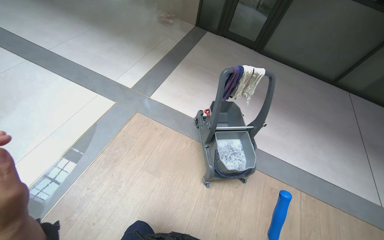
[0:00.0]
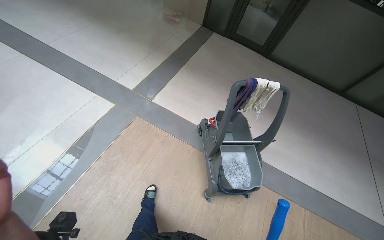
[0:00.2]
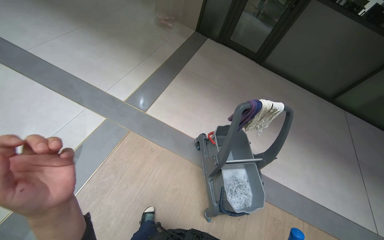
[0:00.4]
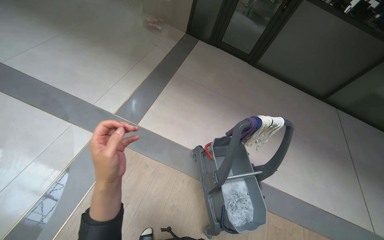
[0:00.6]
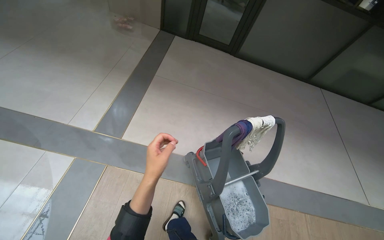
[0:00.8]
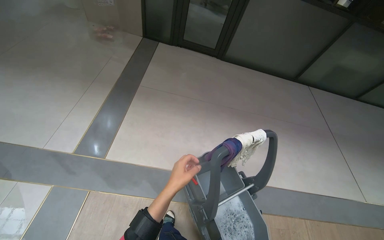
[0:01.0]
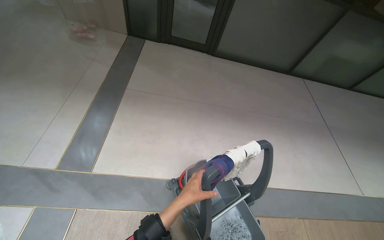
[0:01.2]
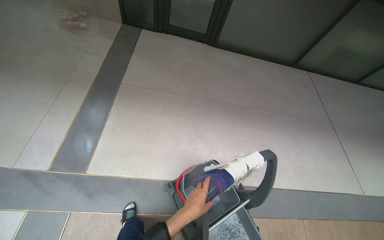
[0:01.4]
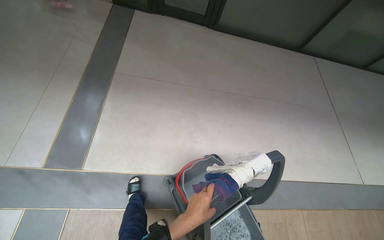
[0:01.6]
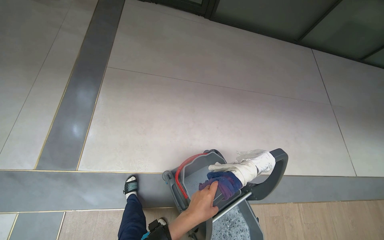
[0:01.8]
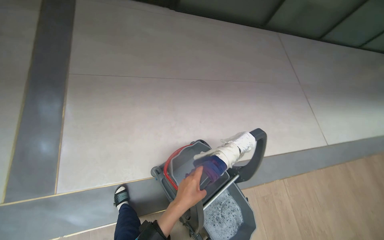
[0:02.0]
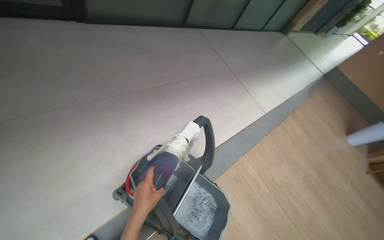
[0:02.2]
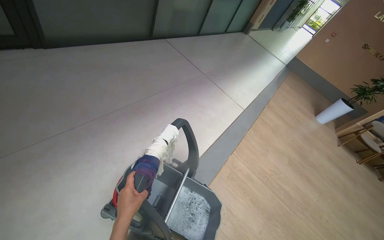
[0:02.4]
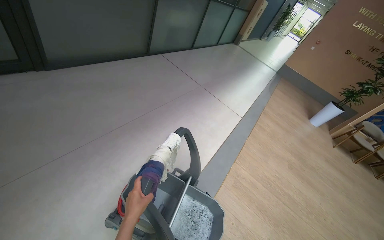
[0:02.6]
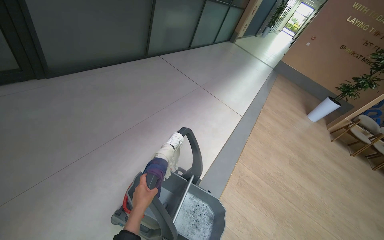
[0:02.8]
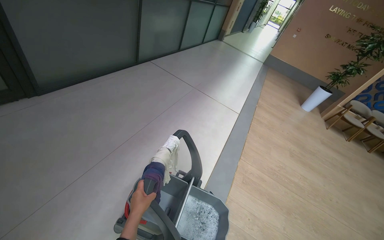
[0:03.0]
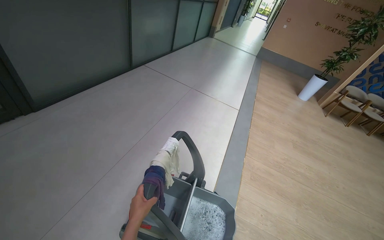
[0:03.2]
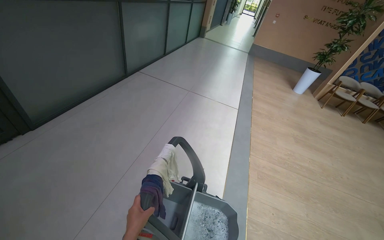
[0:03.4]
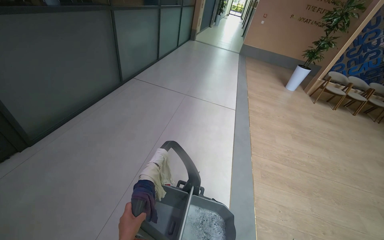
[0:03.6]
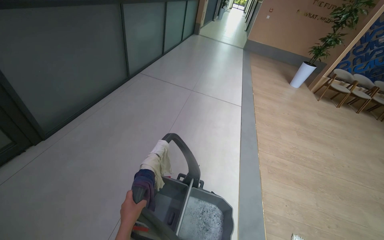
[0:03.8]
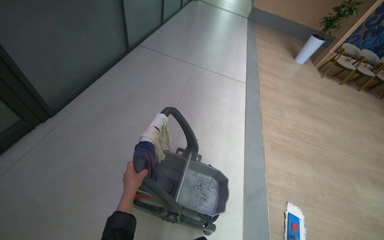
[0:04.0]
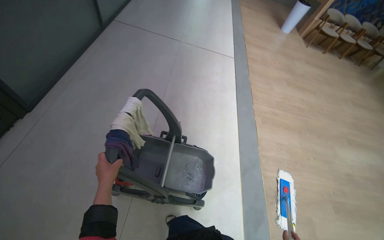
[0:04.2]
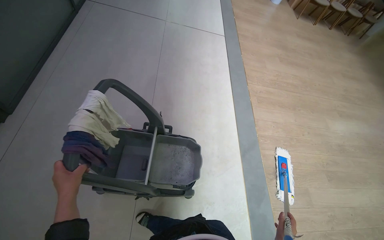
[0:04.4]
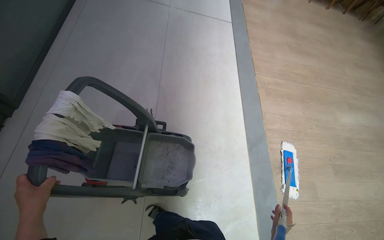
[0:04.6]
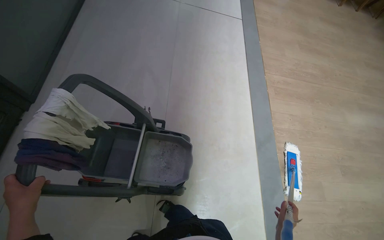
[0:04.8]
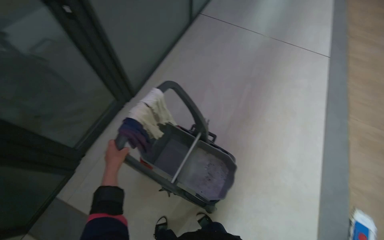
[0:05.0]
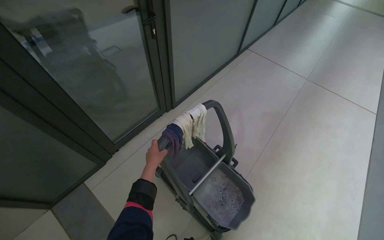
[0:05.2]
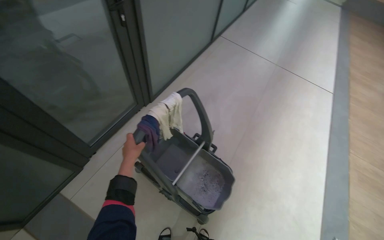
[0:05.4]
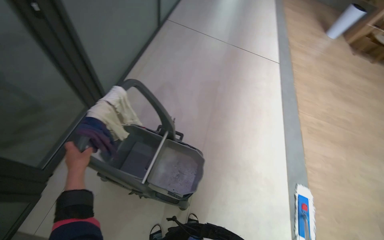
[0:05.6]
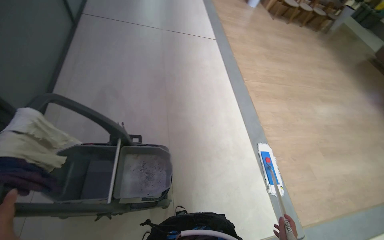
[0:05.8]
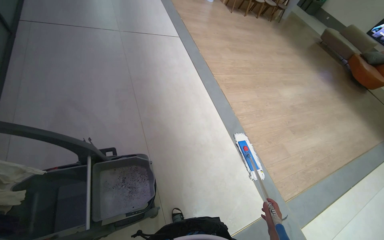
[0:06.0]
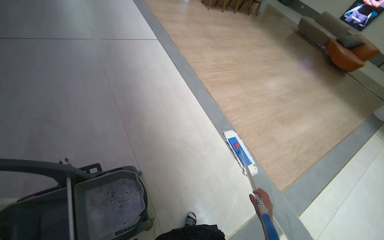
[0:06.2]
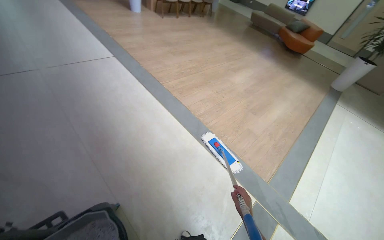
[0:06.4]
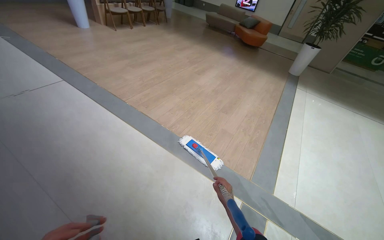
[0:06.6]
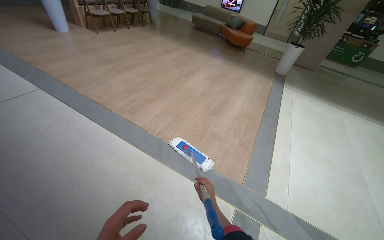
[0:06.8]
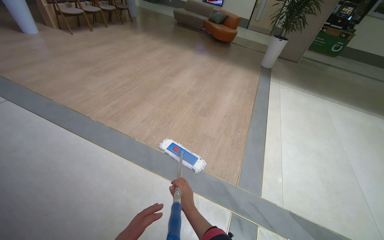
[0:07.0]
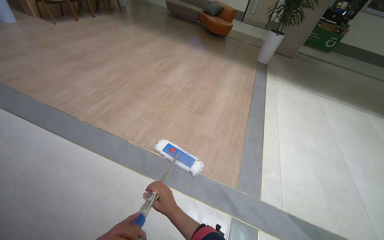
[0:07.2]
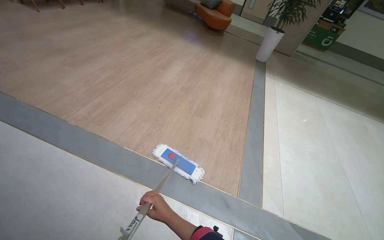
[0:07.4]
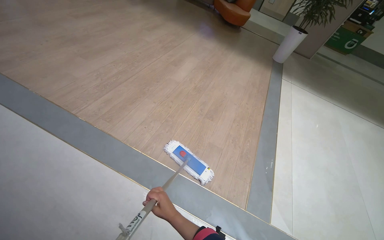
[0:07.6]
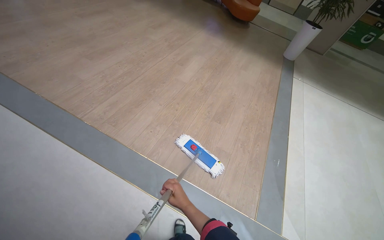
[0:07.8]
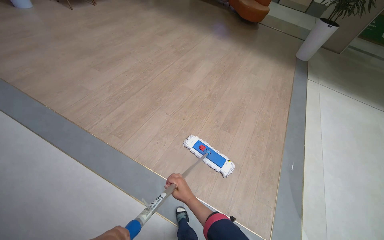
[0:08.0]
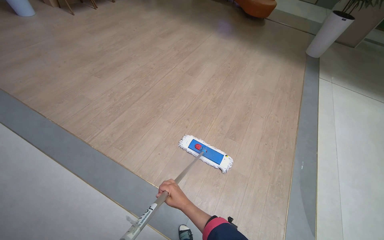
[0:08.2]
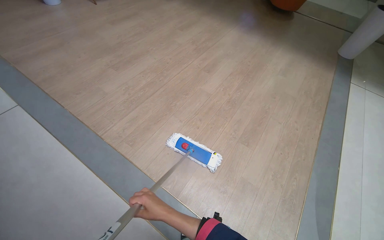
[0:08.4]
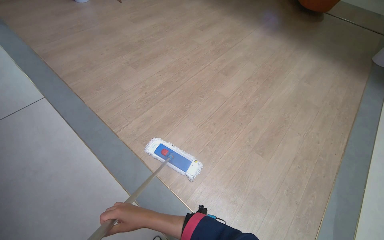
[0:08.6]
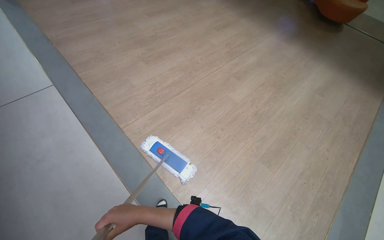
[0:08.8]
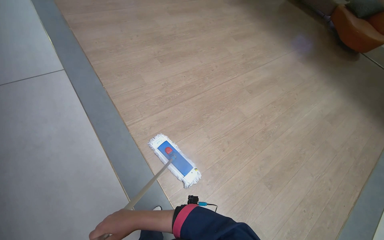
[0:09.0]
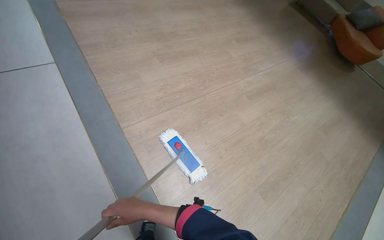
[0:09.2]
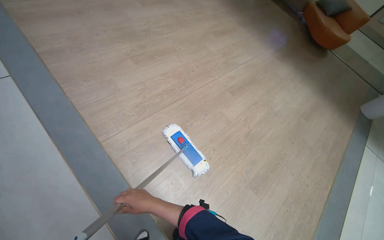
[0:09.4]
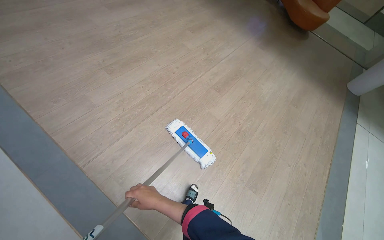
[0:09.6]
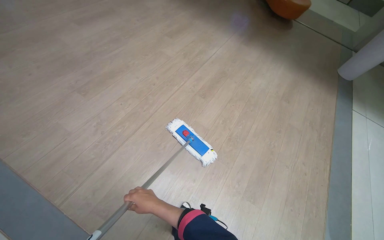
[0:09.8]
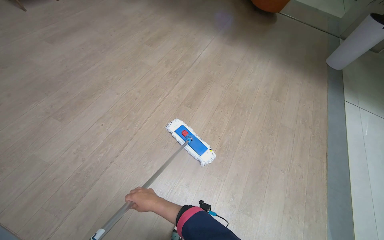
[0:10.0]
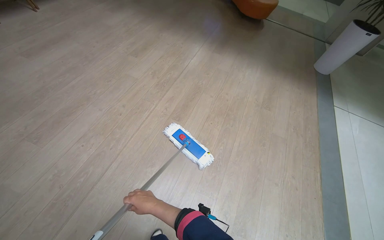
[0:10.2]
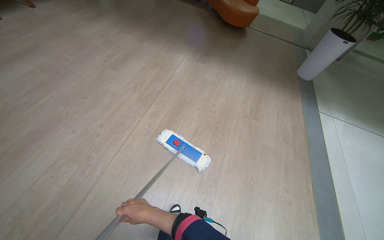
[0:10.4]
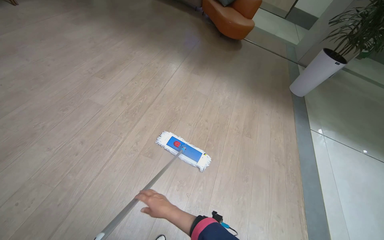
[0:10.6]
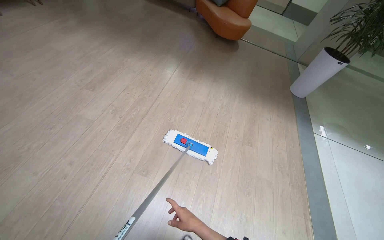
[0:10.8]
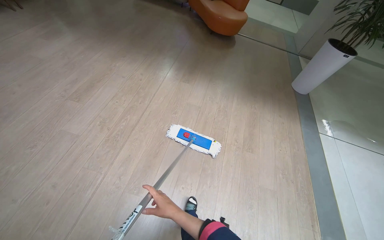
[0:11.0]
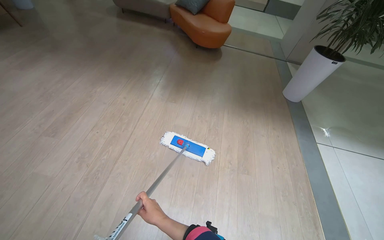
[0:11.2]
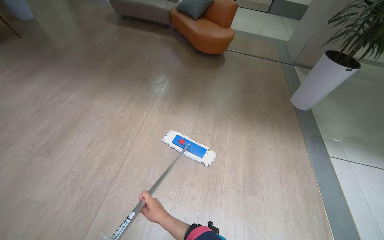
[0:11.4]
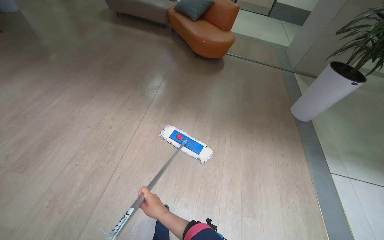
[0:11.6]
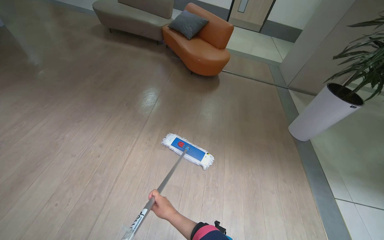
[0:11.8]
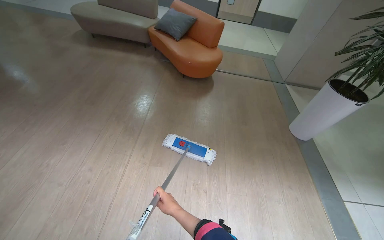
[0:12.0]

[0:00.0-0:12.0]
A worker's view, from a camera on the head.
Job: mopping floor.
The whole recording: Mopping floor in hallway. The worker mops the floor in the hallway with a flat mop.
0:00.0 to 0:01.6: The camera is carried approximately 90 cm. The wearer's head swings some 20 degrees to the right. The wearer looks about 15 degrees further downward.
0:01.6 to 0:03.0: The head turns to the right by about 60 degrees.
0:03.0 to 0:04.4: The camera travels approximately 60 cm. The wearer looks some 30 degrees further to the right. The view tips downward by roughly 25 degrees.
0:06.0 to 0:07.6: The camera travels about 1 m. The wearer's head swings some 40 degrees to the right.
0:07.6 to 0:09.0: The camera is carried approximately 70 cm. The head turns to the left by roughly 30 degrees.
0:09.0 to 0:10.4: The camera is carried some 1 m. The wearer's head swings about 35 degrees to the right.
0:10.4 to 0:12.0: The wearer moves roughly 1.5 m.

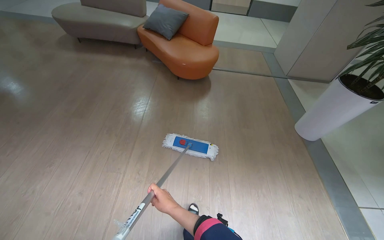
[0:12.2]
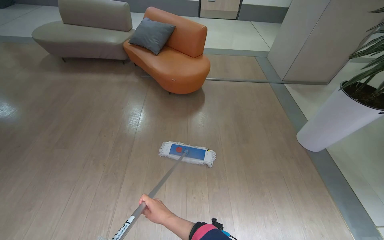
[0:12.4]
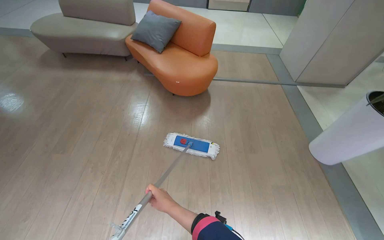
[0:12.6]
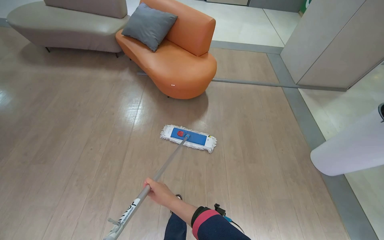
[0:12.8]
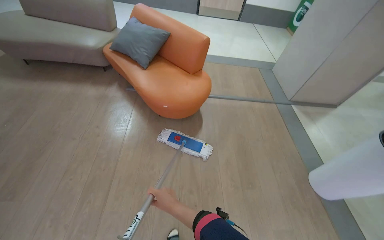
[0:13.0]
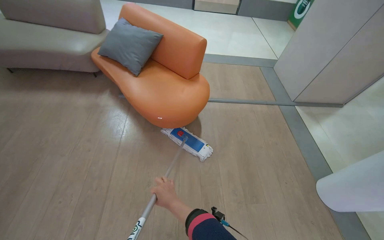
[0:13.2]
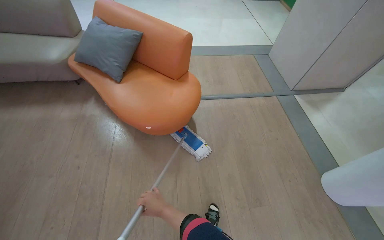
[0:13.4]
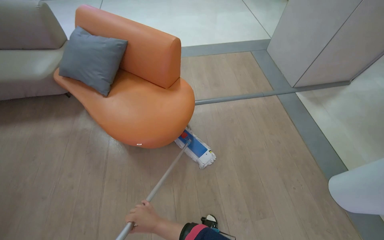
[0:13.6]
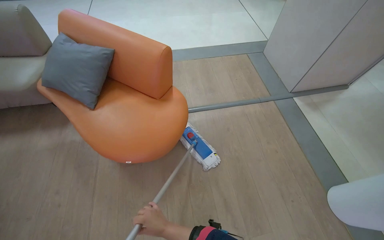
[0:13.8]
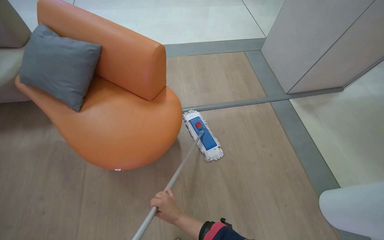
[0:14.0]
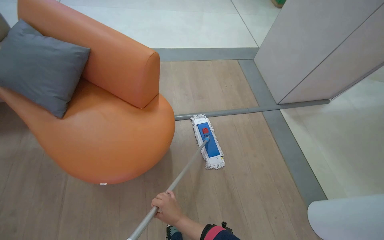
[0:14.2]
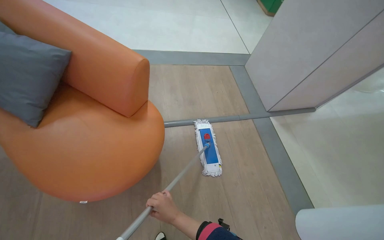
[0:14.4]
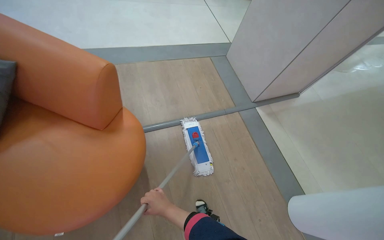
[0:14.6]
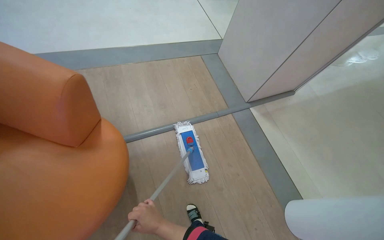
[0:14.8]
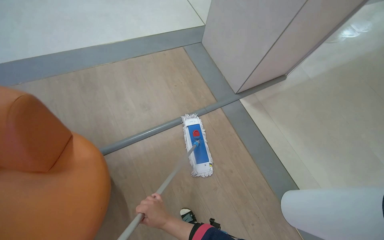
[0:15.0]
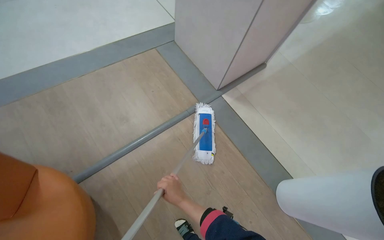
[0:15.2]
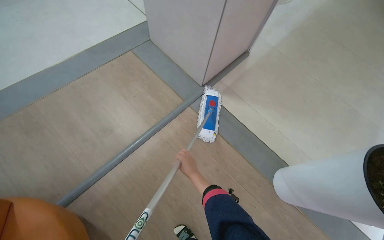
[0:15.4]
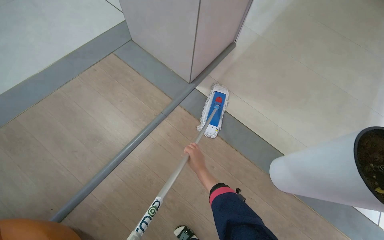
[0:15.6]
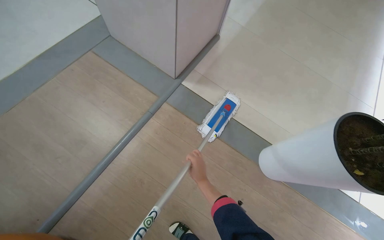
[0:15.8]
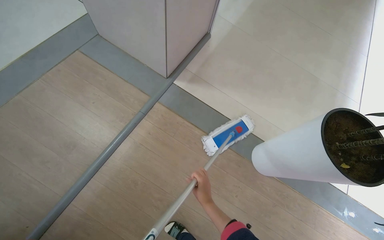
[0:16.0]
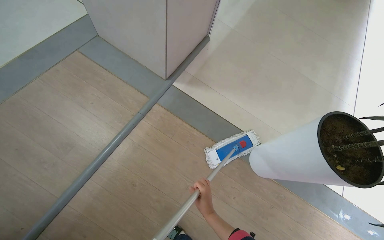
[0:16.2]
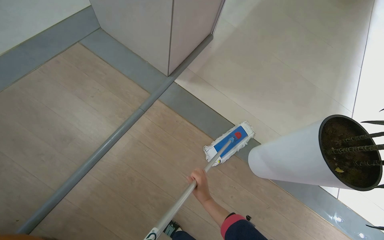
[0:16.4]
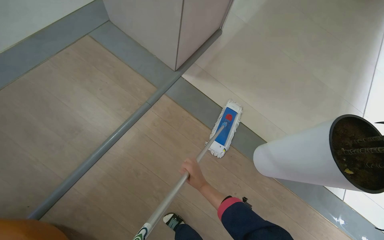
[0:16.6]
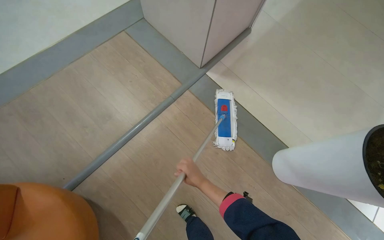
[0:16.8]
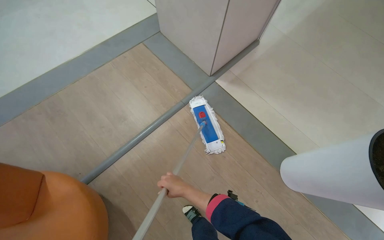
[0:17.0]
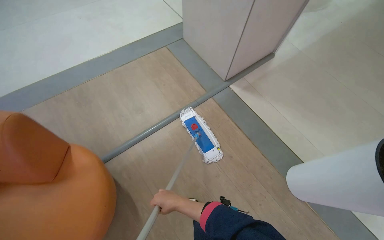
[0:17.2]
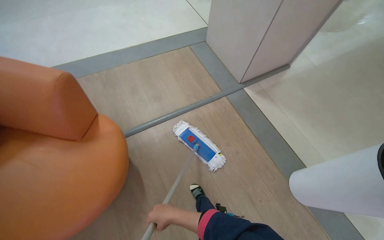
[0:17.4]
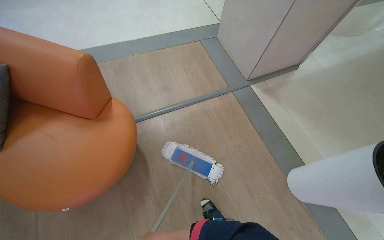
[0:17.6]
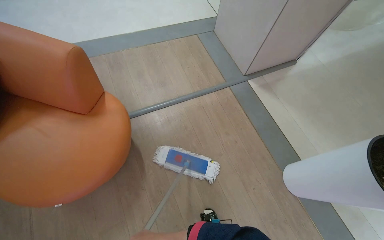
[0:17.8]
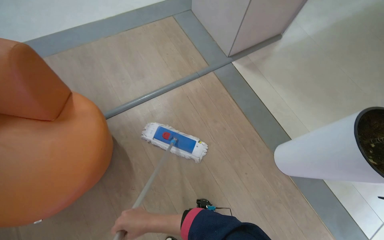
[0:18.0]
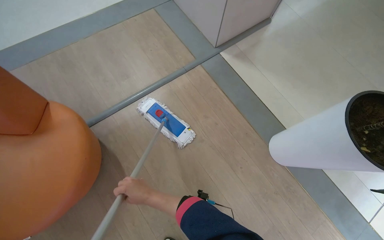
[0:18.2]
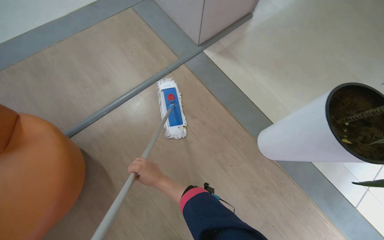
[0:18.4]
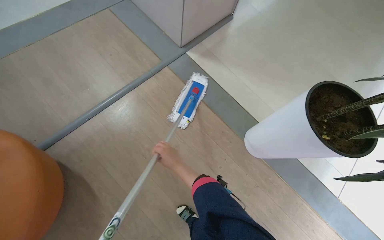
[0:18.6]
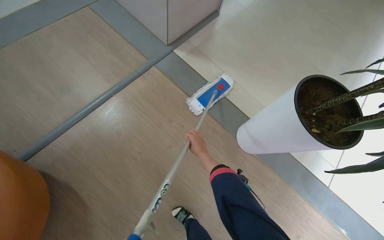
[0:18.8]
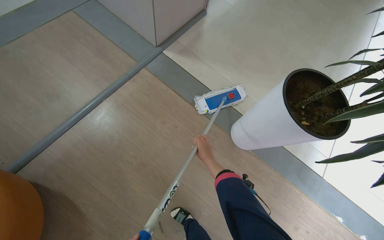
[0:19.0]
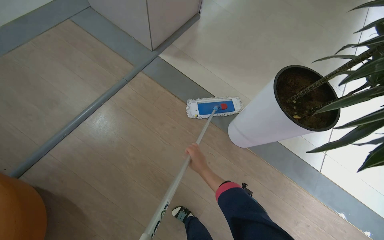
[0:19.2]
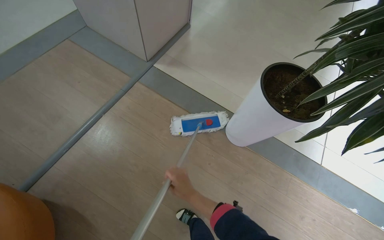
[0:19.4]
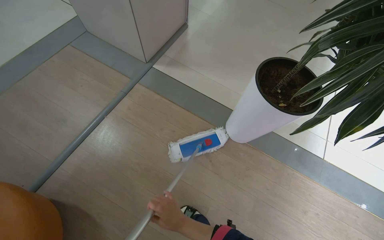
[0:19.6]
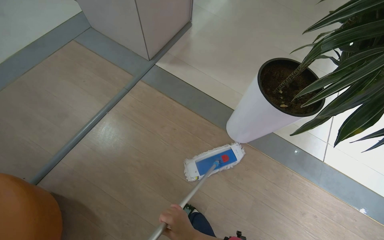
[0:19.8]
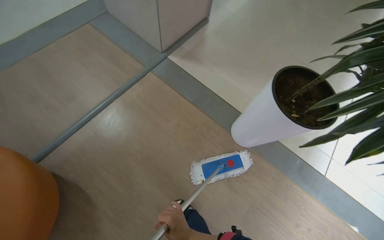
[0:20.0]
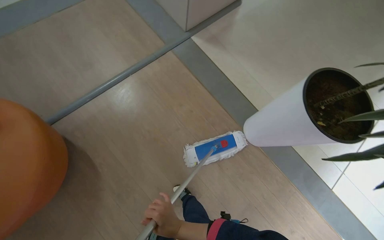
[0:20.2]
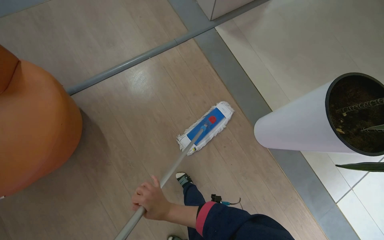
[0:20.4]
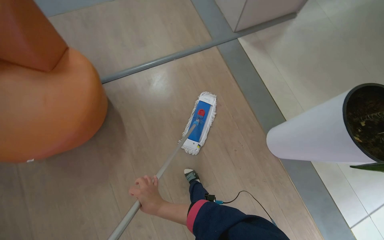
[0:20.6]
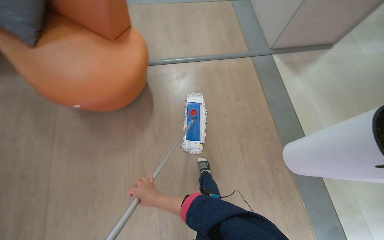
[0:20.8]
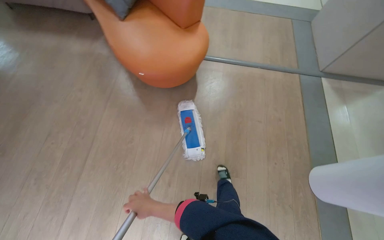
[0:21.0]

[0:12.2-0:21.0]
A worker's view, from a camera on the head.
Job: mopping floor.
The whole recording: Mopping floor in hallway. The worker mops the floor in the hallway with a flat mop.
0:12.2 to 0:13.6: The head travels approximately 1.5 m.
0:13.6 to 0:15.2: The camera travels roughly 90 cm. The wearer looks some 25 degrees further to the right. The camera pitches downward, by approximately 15 degrees.
0:15.2 to 0:16.6: The right hand goes up and down the picture, some 10 cm each way, reversing 2 times.
0:16.6 to 0:18.0: The camera is carried about 40 cm. The wearer's head swings roughly 25 degrees to the left.
0:18.0 to 0:19.6: Everything in view rotates about 30 degrees counterclockwise. The right hand shifts about 30 cm to the right.
0:19.6 to 0:21.0: The camera is carried some 60 cm. The head turns to the left by some 65 degrees.
